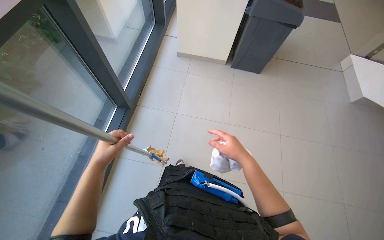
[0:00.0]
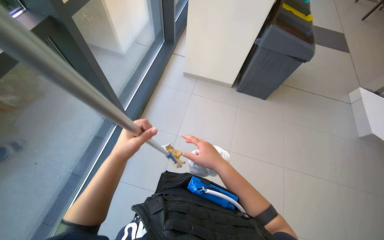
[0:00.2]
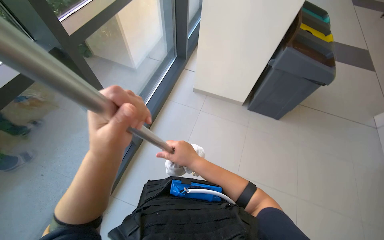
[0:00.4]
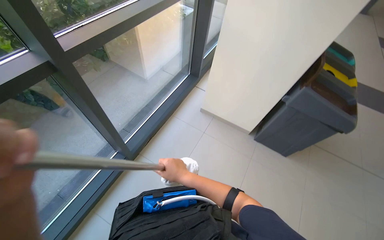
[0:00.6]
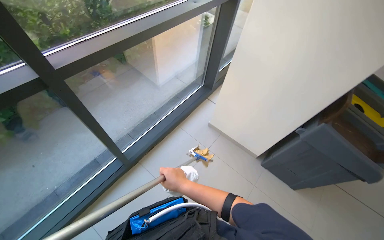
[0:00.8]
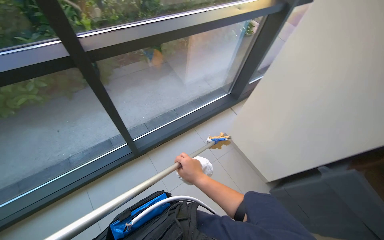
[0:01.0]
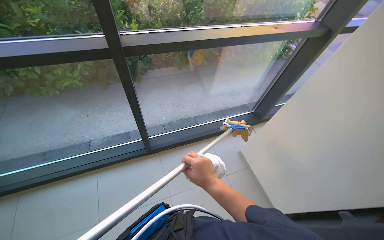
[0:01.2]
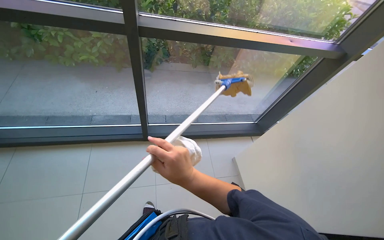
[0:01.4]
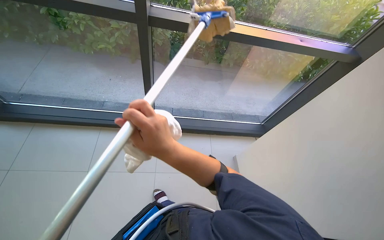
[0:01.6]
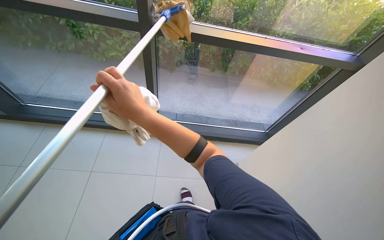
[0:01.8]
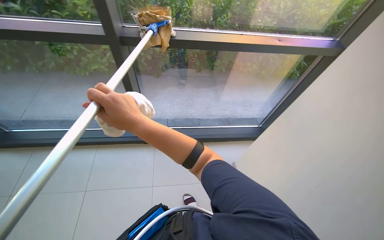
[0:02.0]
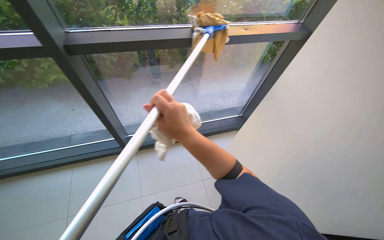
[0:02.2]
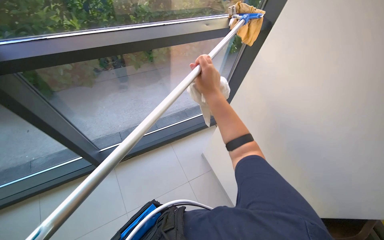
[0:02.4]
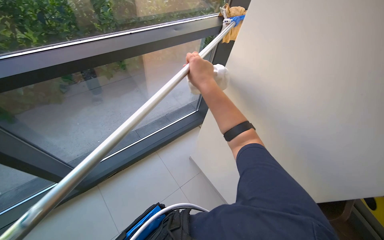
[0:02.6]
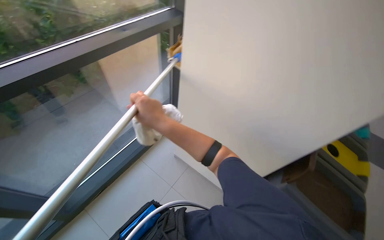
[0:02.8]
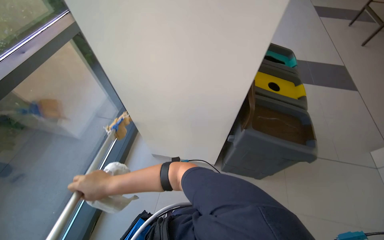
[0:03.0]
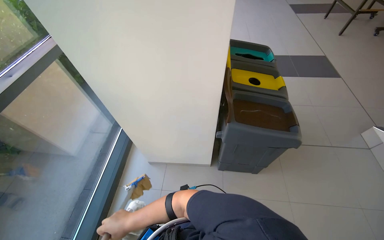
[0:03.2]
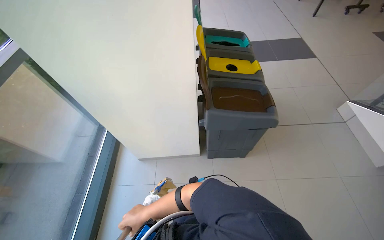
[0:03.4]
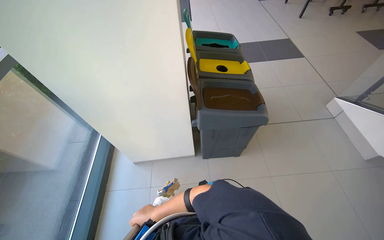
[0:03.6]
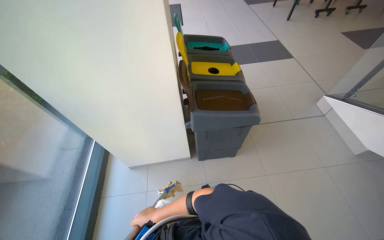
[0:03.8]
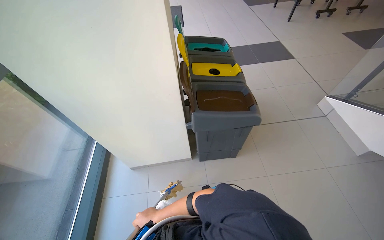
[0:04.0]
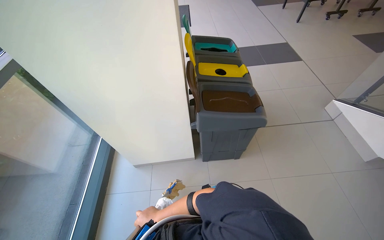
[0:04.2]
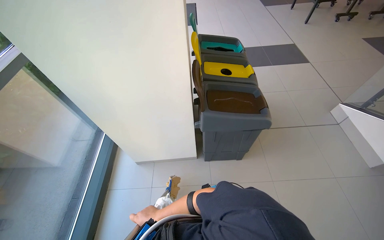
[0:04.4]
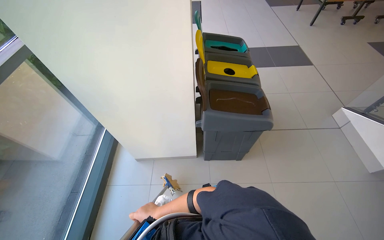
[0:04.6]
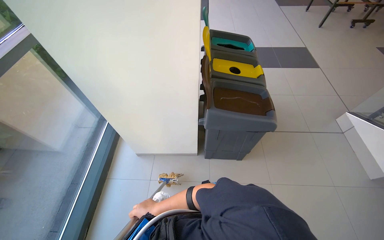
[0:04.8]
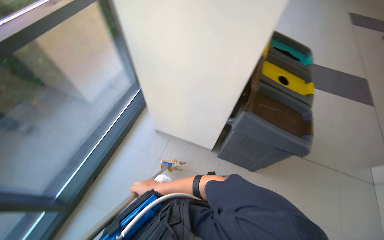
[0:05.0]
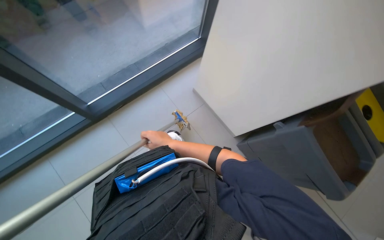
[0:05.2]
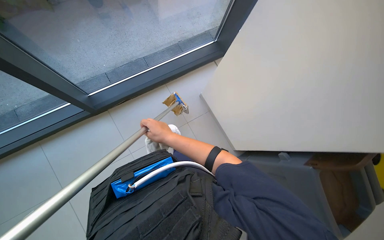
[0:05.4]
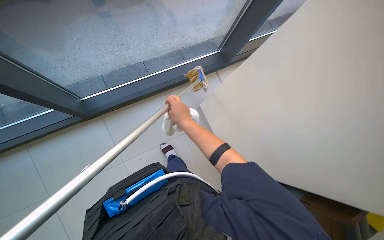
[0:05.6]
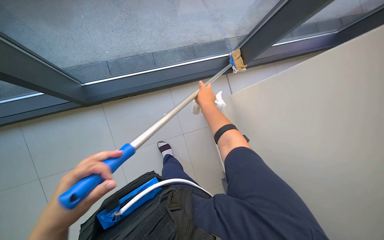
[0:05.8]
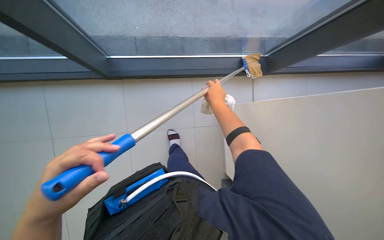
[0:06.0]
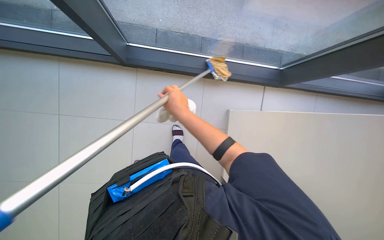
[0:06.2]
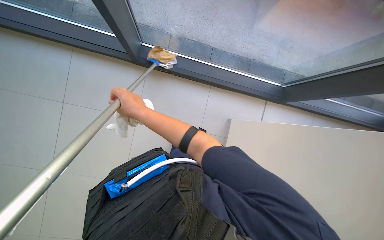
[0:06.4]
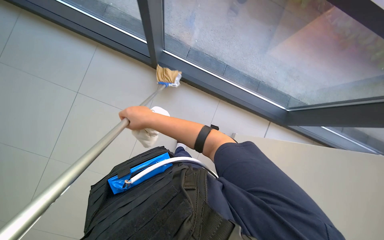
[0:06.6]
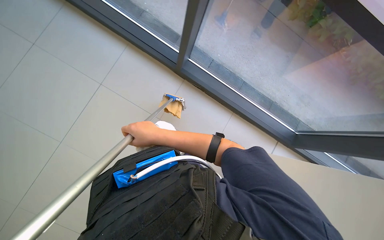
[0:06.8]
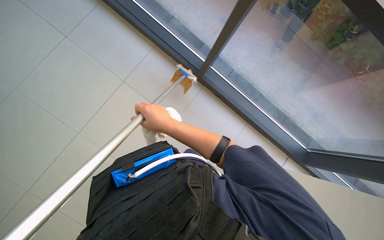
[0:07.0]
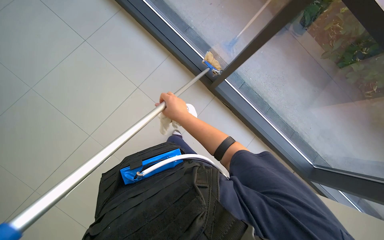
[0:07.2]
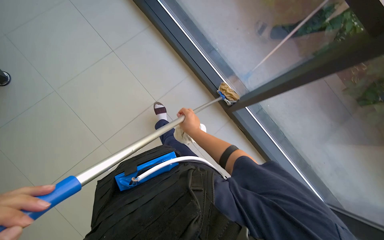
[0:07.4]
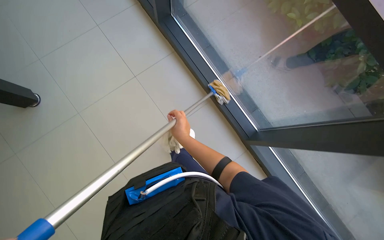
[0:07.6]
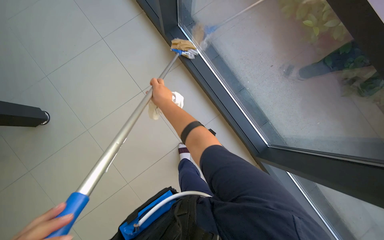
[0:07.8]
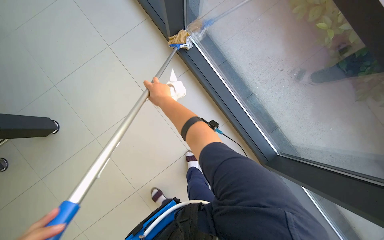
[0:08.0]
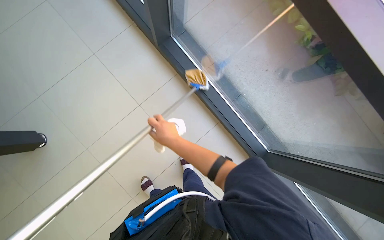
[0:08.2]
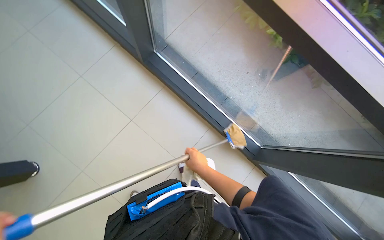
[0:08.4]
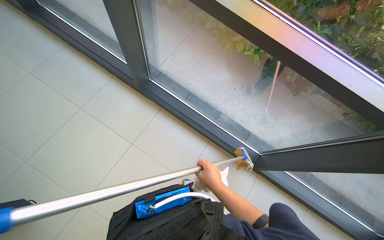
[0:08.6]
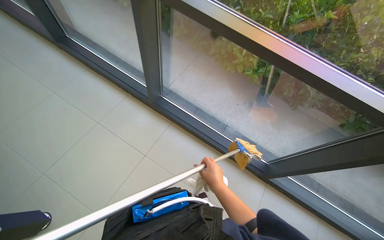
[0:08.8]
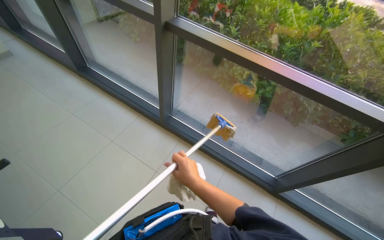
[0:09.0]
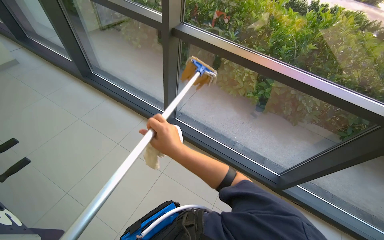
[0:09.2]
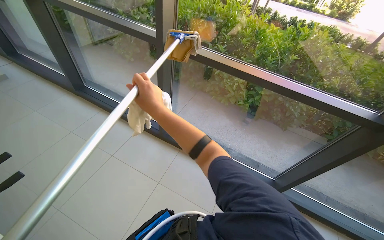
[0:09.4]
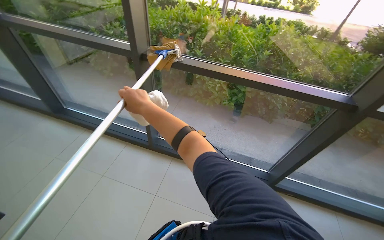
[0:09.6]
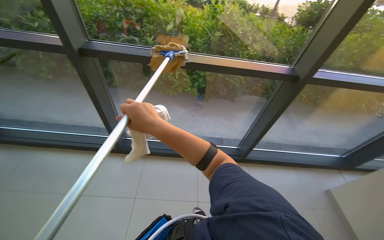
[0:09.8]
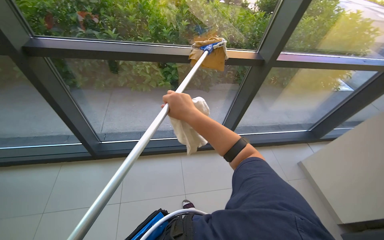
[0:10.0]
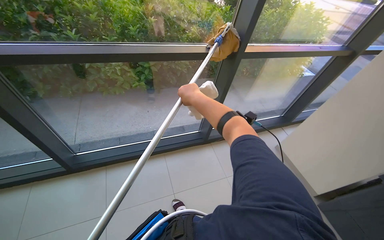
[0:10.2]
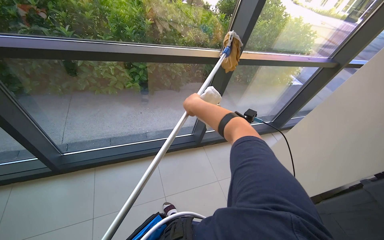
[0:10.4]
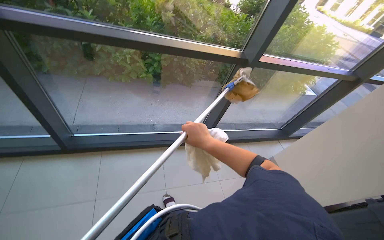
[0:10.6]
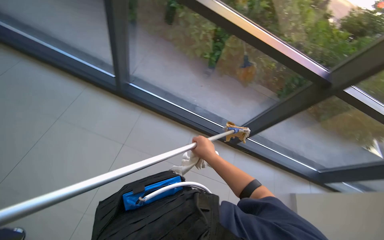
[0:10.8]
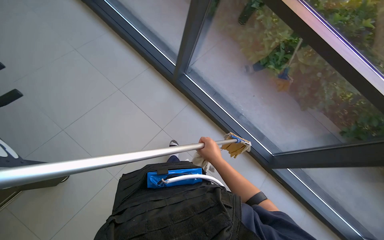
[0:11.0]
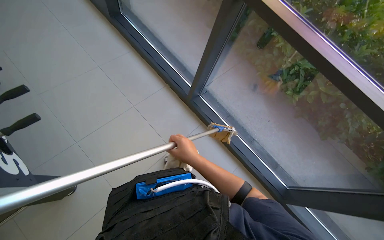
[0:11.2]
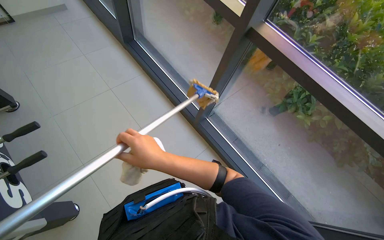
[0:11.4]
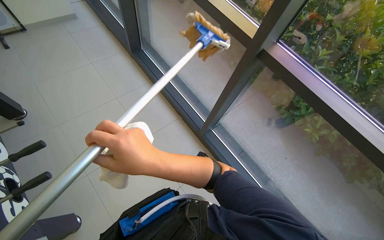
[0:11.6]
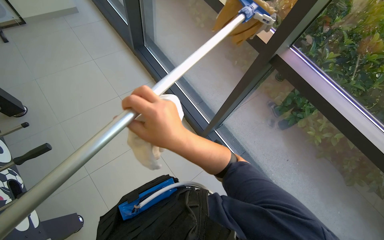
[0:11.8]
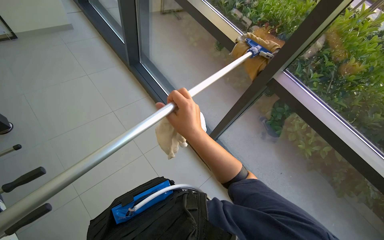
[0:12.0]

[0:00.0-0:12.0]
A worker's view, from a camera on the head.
Job: cleaning windows.
The whole recording: Cleaning windows and frames. The worker cleans the window glass with a mop and wipes the frames with a cloth.
0:01.6 to 0:03.0: The head rotates approximately 80 degrees to the right.
0:03.0 to 0:04.4: The right hand shifts some 30 cm to the right and down the picture.
0:04.4 to 0:06.0: The camera is carried some 50 cm. The head turns to the left by about 85 degrees. The wearer looks about 20 degrees further downward.
0:06.0 to 0:07.6: The wearer's head swings some 55 degrees to the left. The view tips upward by roughly 20 degrees.
0:09.0 to 0:10.4: The wearer looks roughly 50 degrees further to the right.
0:10.4 to 0:12.0: The wearer's head swings about 75 degrees to the left. The wearer looks some 15 degrees further upward.

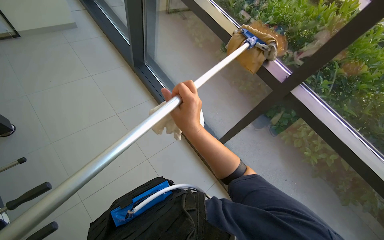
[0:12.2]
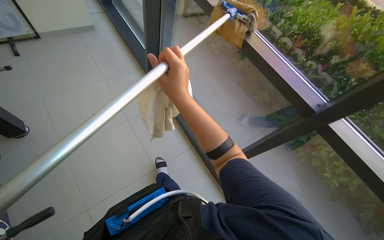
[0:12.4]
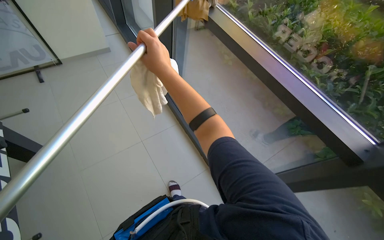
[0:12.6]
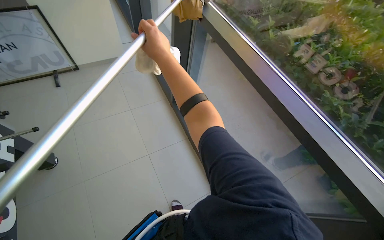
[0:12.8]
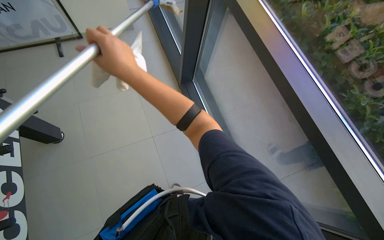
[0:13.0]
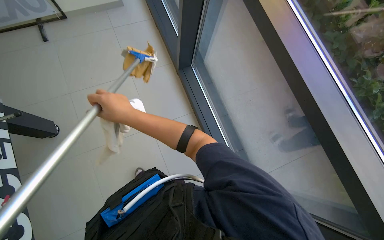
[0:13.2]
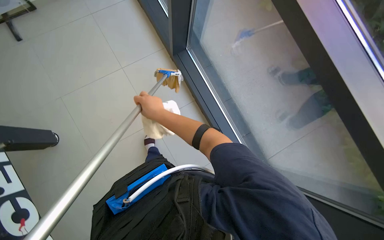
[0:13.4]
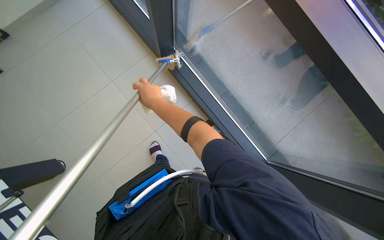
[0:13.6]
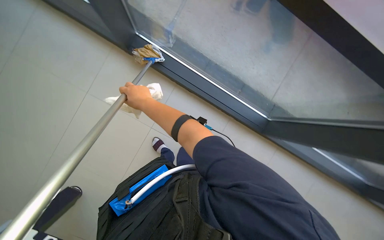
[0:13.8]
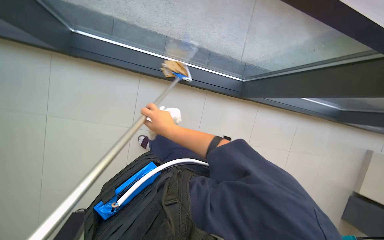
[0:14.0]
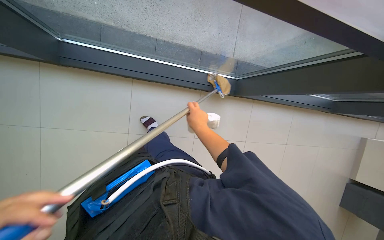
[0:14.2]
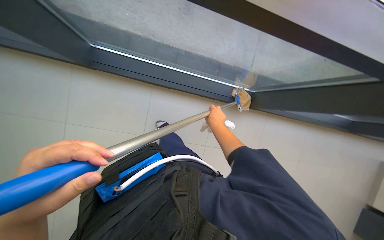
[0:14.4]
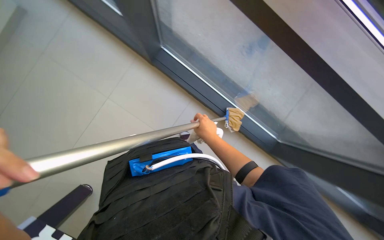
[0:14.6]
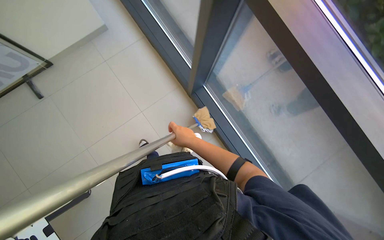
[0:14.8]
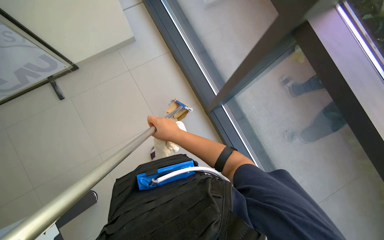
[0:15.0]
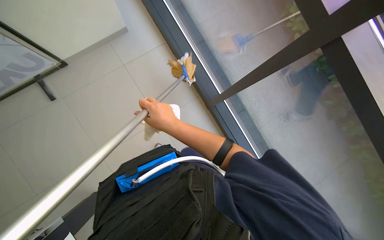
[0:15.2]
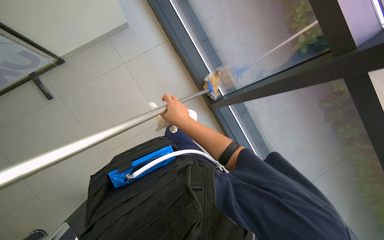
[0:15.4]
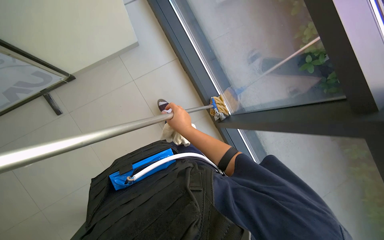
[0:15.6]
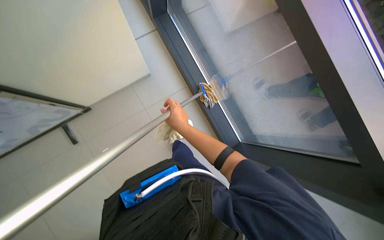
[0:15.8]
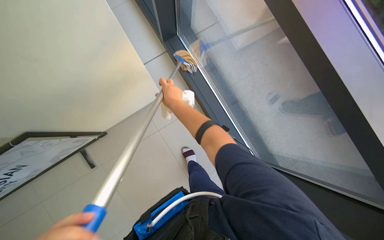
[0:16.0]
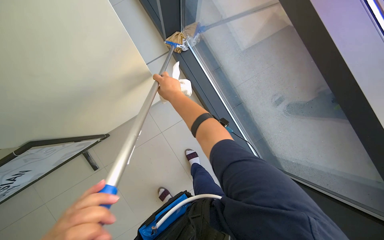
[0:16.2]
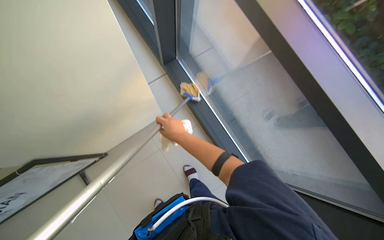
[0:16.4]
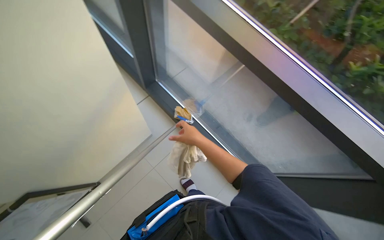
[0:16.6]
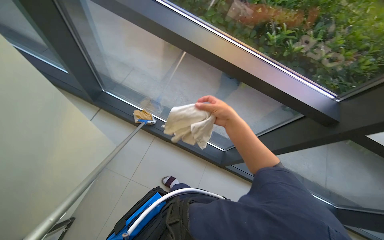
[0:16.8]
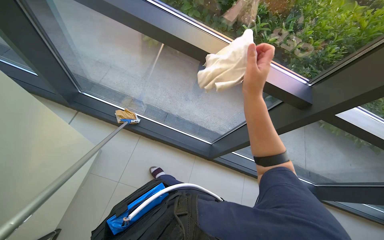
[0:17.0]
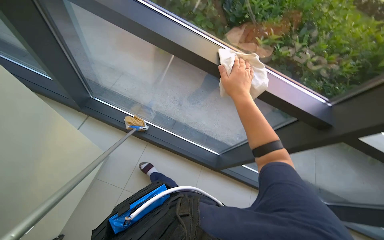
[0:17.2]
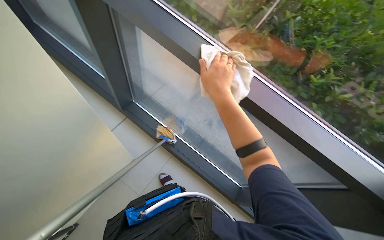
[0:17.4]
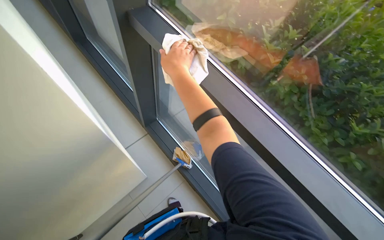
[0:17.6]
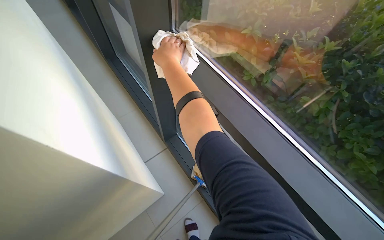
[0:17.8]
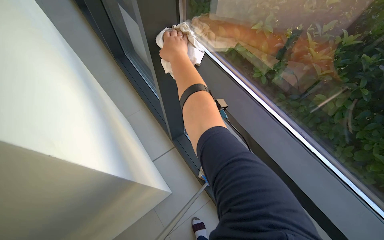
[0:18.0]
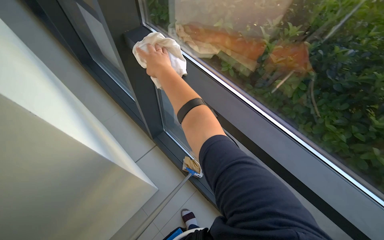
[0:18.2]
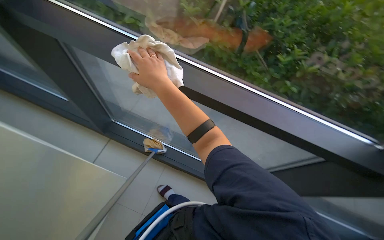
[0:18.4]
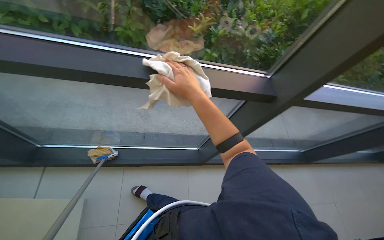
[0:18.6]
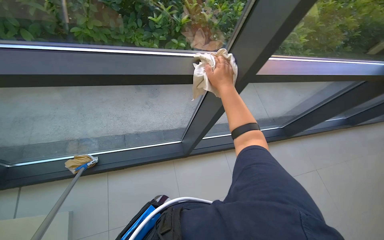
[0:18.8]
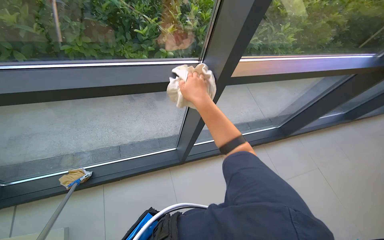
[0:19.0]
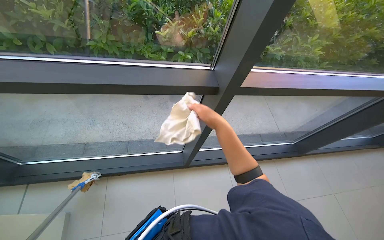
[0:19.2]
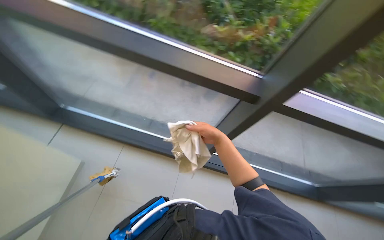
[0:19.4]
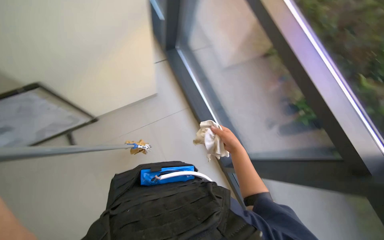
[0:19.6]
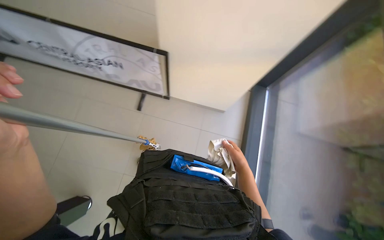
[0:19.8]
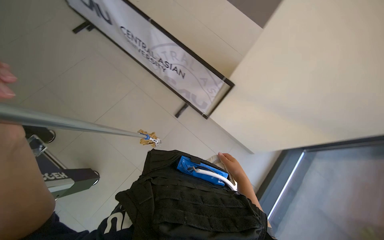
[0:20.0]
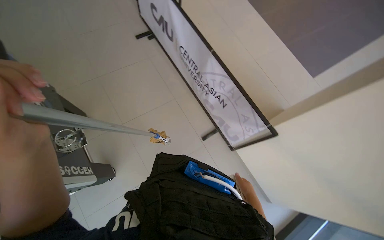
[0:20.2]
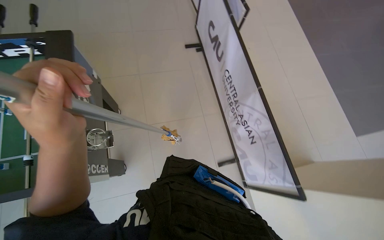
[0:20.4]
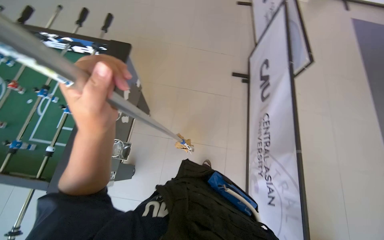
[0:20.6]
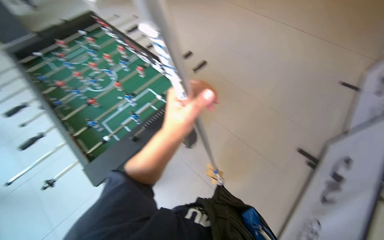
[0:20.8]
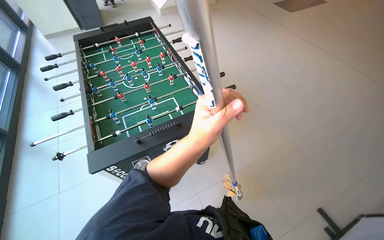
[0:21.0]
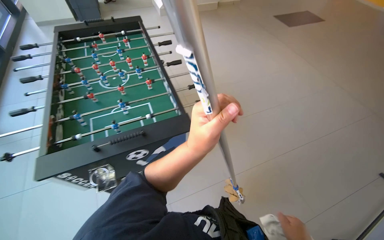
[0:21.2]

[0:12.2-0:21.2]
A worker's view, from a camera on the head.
Job: cleaning windows.
The whole recording: Cleaning windows and frames. The worker cleans the window glass with a mop and wipes the frames with a cloth.
0:12.2 to 0:13.8: The wearer moves some 50 cm. The view tips downward by approximately 30 degrees.
0:13.8 to 0:15.2: The view tilts roughly 15 degrees upward. The right hand travels nearer to the camera by about 10 cm, and travels to the right and back again, some 20 cm each way.
0:18.2 to 0:19.8: The scene turns some 25 degrees clockwise in the picture.
0:19.8 to 0:21.2: The wearer moves approximately 90 cm. The wearer looks about 145 degrees further to the left. The view tilts approximately 35 degrees upward.
